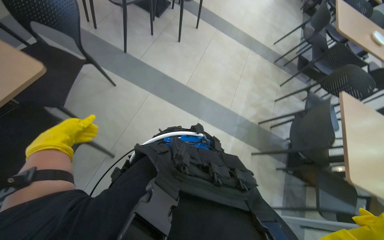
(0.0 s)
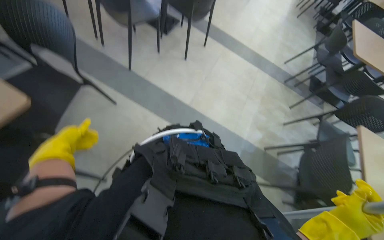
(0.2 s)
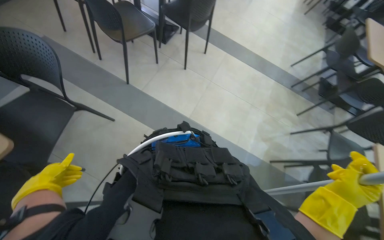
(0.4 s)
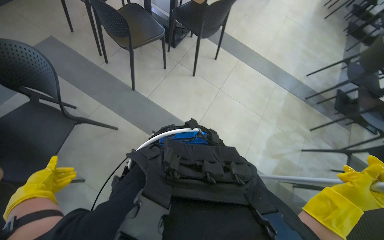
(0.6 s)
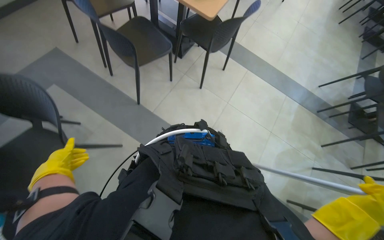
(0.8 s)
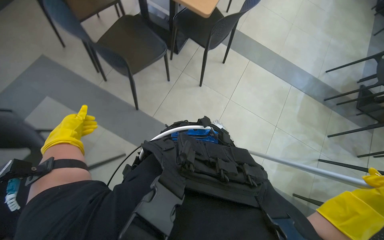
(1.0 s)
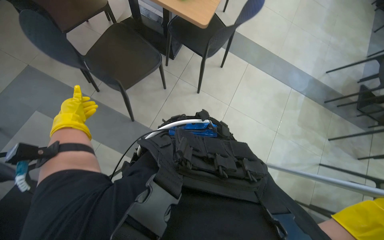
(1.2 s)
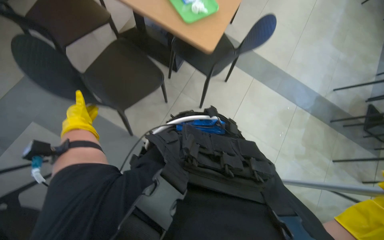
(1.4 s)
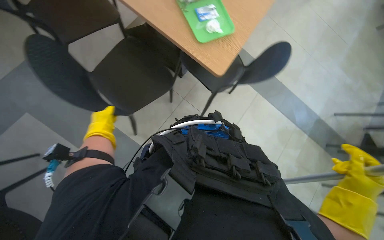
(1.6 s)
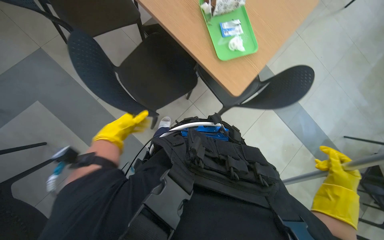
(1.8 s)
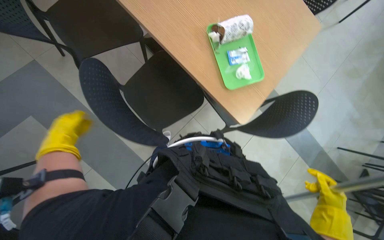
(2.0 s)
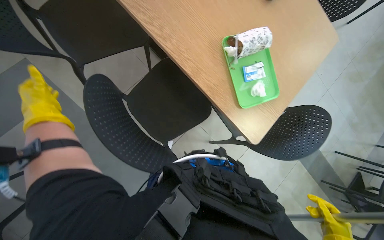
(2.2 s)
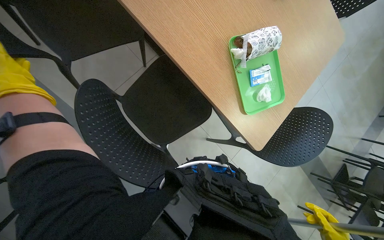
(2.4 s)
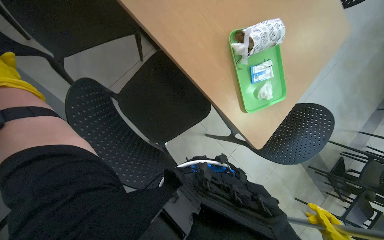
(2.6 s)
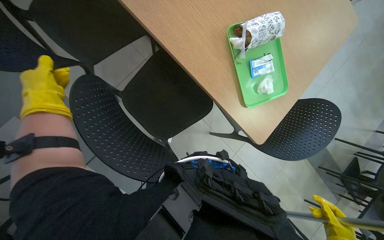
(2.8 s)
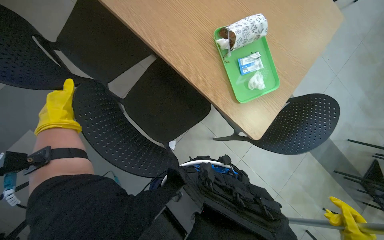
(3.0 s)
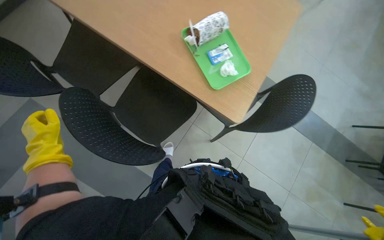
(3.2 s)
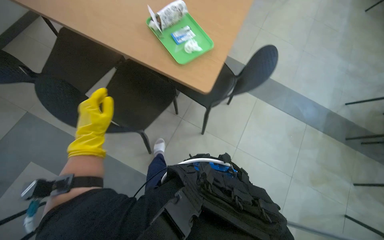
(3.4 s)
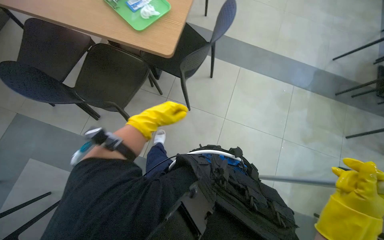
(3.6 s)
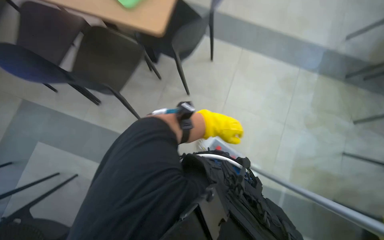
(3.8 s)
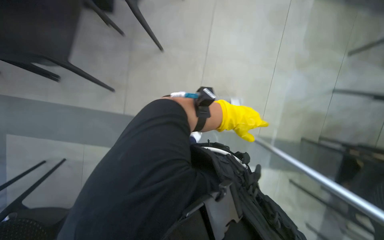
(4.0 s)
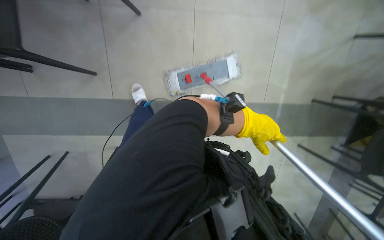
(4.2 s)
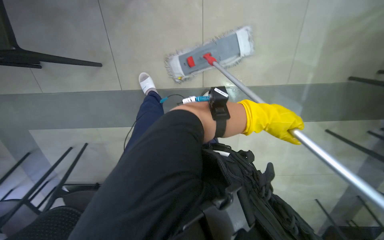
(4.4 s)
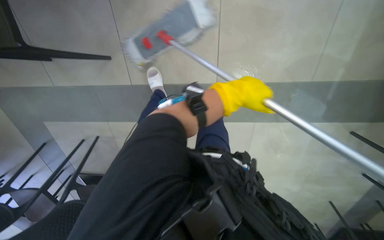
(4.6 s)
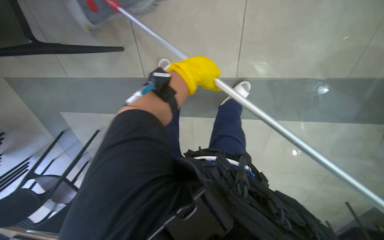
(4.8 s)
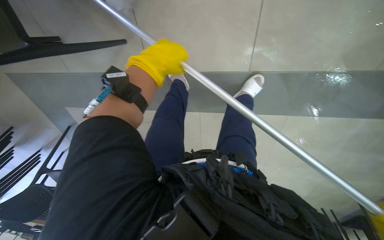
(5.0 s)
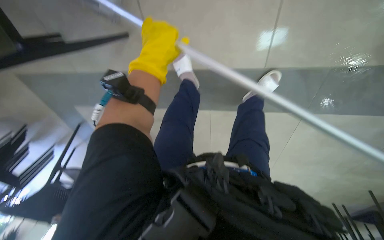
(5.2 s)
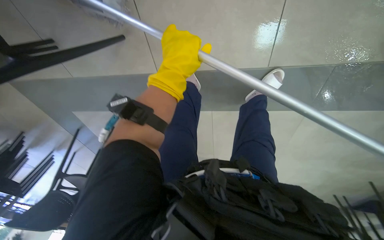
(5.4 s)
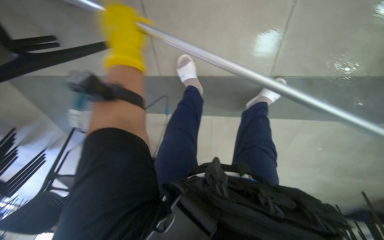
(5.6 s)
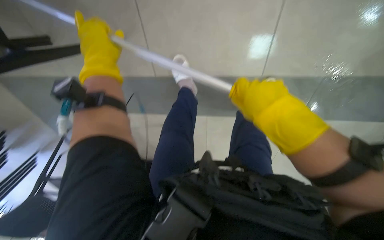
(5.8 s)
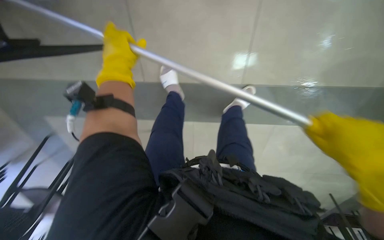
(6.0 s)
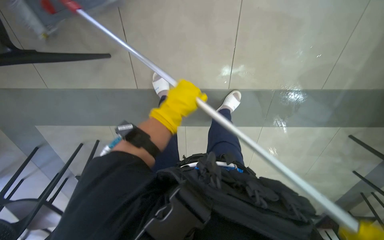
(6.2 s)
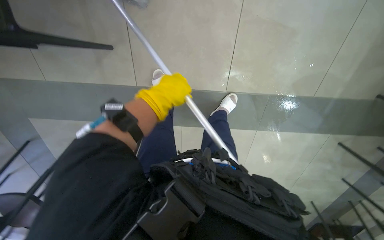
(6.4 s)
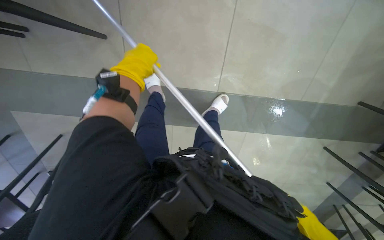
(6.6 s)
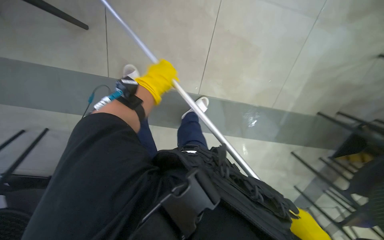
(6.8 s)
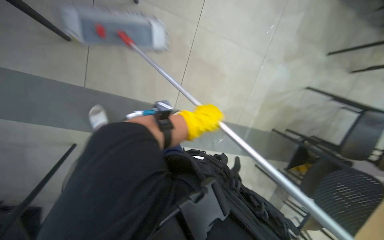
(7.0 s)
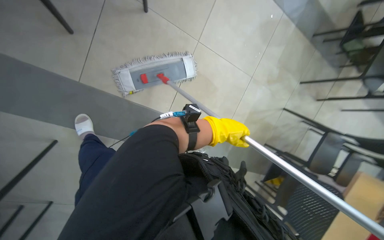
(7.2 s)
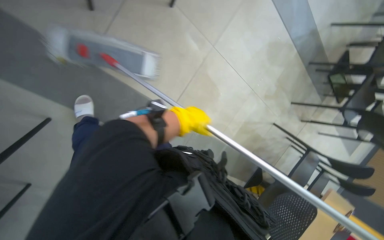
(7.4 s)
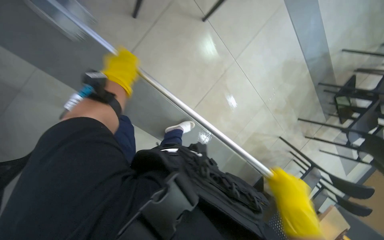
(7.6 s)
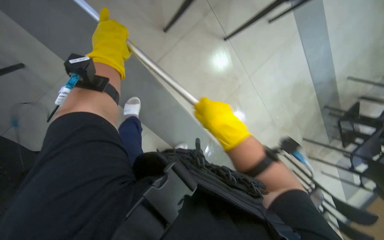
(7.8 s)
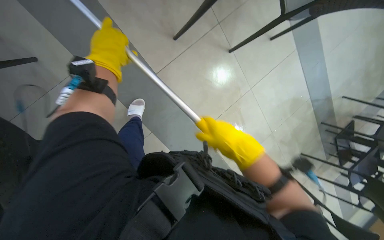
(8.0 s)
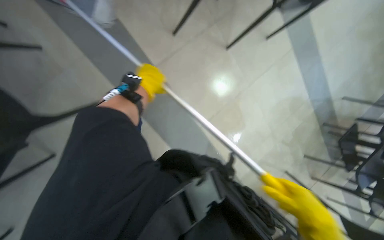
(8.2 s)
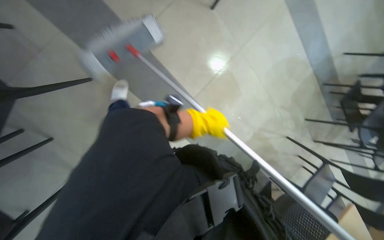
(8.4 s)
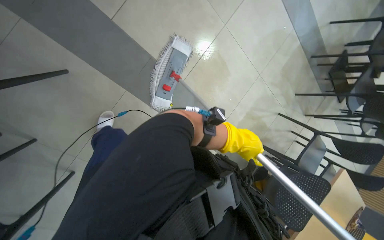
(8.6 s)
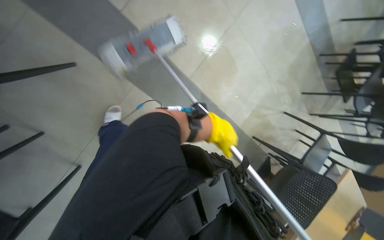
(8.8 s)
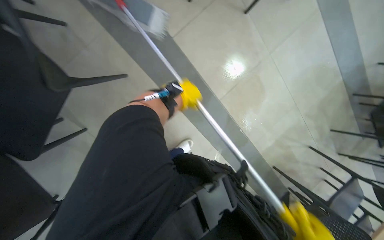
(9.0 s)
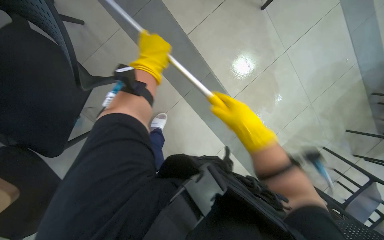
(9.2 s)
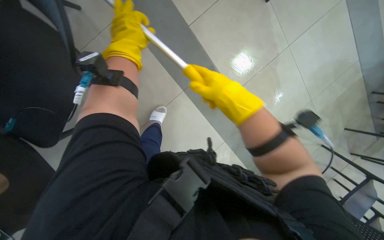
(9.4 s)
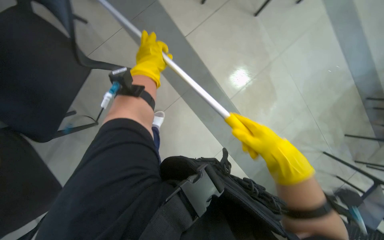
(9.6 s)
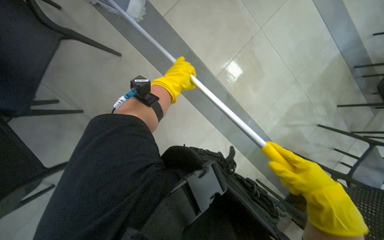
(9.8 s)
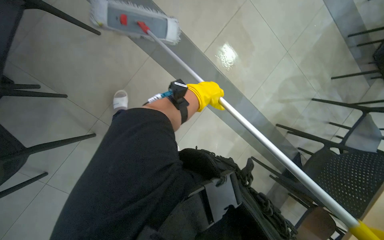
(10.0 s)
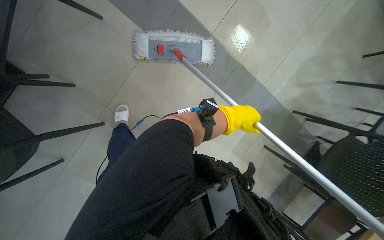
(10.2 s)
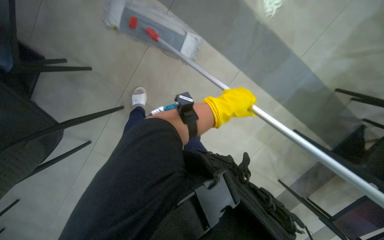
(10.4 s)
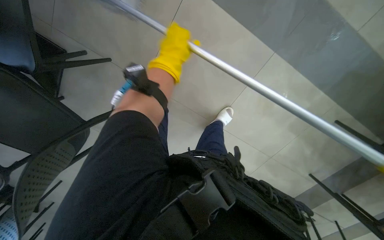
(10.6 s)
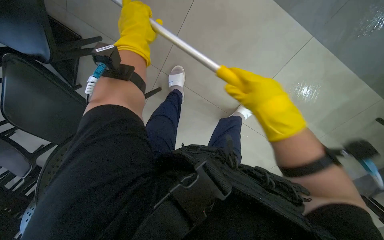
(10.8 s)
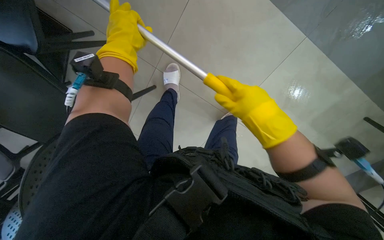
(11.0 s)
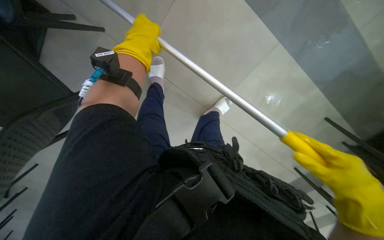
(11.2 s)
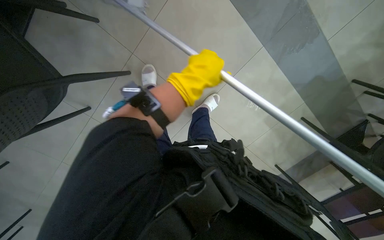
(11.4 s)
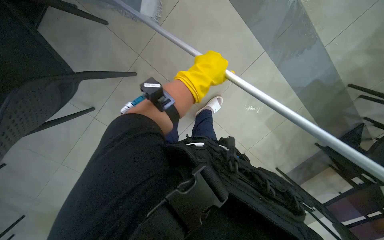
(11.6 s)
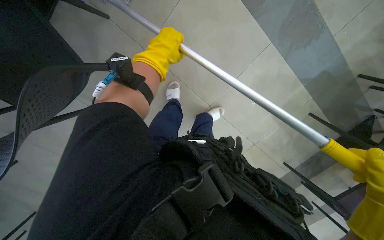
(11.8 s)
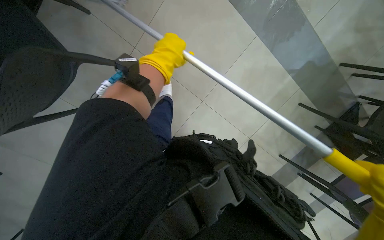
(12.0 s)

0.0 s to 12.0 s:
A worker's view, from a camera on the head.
Job: mopping floor.
The whole recording: Mopping the floor. The worker mops the floor with a flat mop, pausing to rinse and wring the mop head.
0.0 to 1.6 s: The camera travels roughly 1.5 m.
3.0 to 4.4 s: The camera travels some 80 cm. The camera pitches downward, by some 30 degrees. The scene turns roughly 45 degrees counterclockwise in the picture.
4.4 to 6.0 s: The left hand heads to the left, covering some 30 cm.
6.0 to 7.6 s: The camera travels roughly 50 cm. The camera is aimed roughly 40 degrees further to the right. The view tips upward by approximately 25 degrees. Everything in view rotates roughly 30 degrees clockwise.
10.4 to 12.0 s: The left hand swings left and right, roughly 25 cm each way, with 2 reversals.

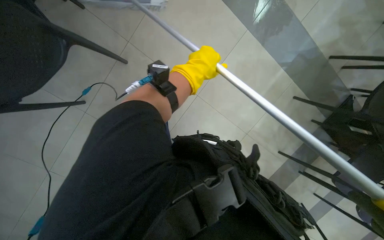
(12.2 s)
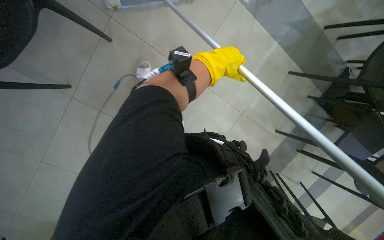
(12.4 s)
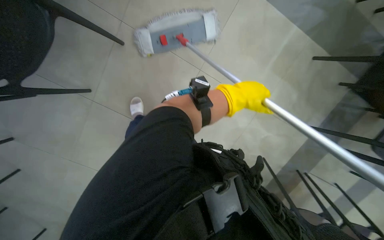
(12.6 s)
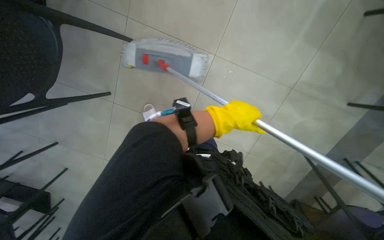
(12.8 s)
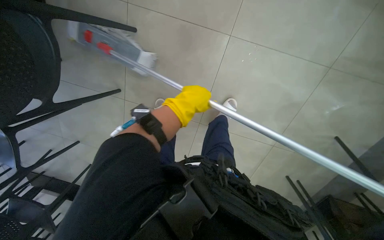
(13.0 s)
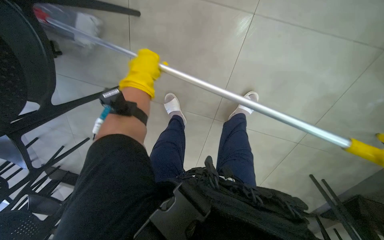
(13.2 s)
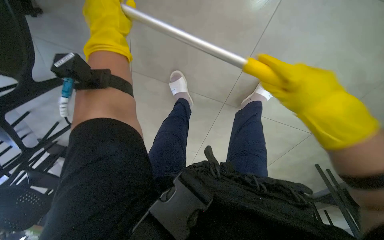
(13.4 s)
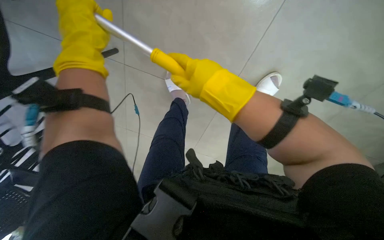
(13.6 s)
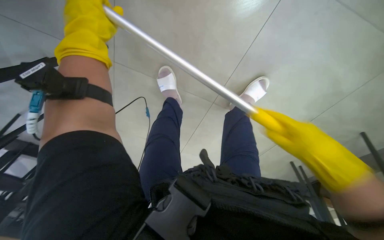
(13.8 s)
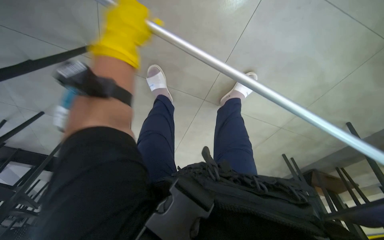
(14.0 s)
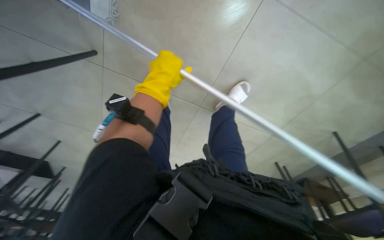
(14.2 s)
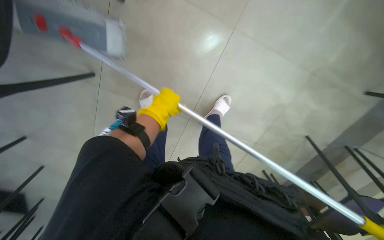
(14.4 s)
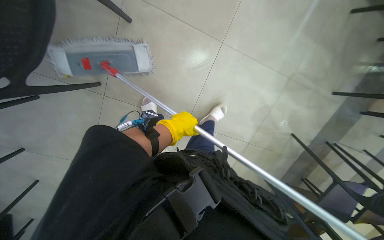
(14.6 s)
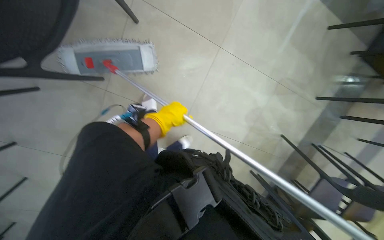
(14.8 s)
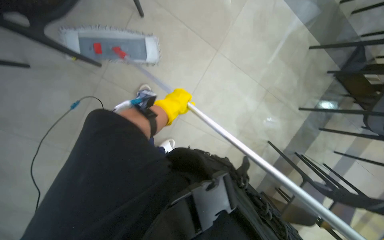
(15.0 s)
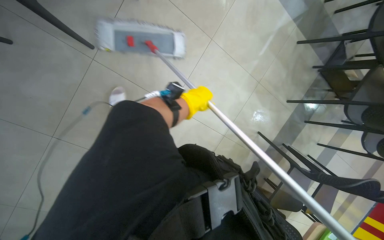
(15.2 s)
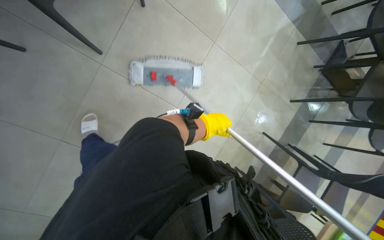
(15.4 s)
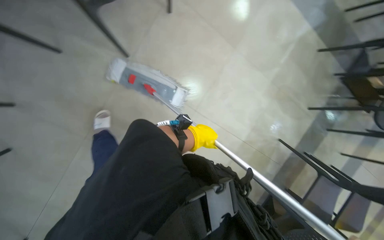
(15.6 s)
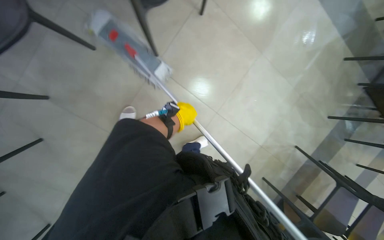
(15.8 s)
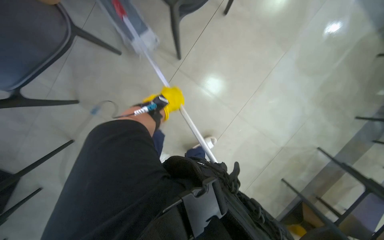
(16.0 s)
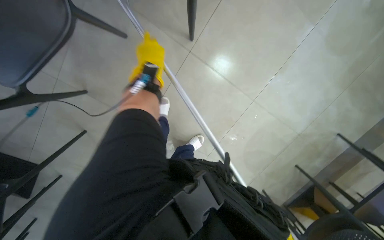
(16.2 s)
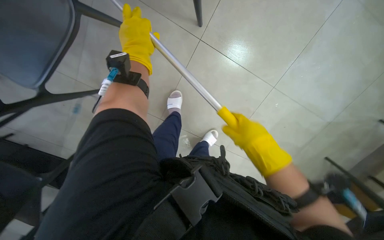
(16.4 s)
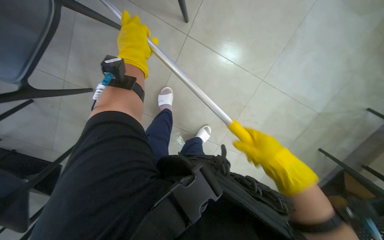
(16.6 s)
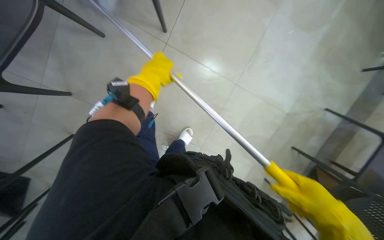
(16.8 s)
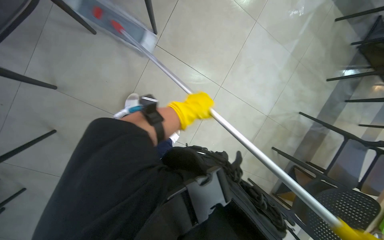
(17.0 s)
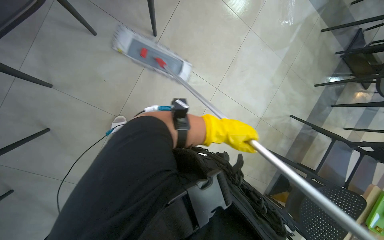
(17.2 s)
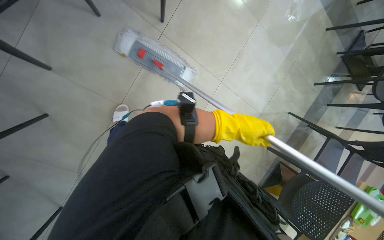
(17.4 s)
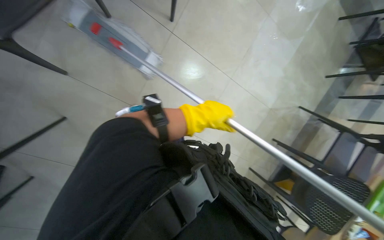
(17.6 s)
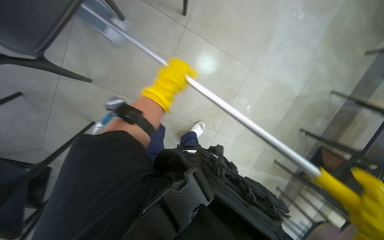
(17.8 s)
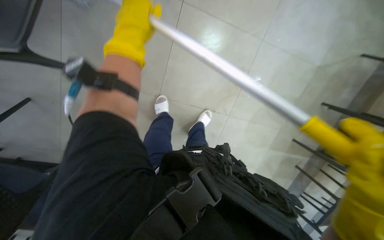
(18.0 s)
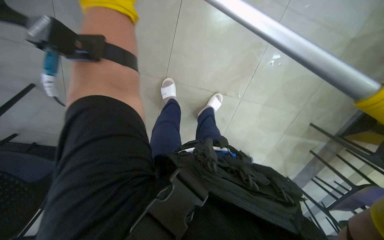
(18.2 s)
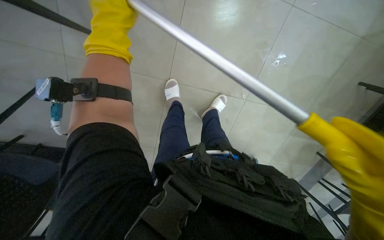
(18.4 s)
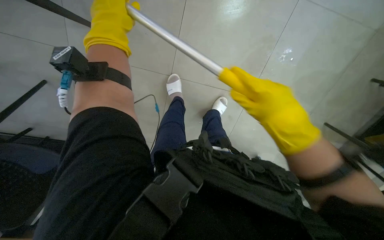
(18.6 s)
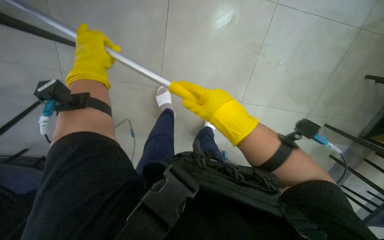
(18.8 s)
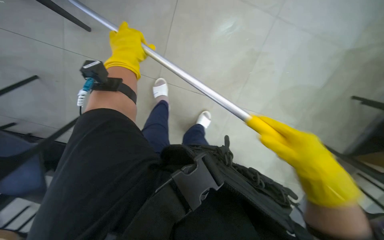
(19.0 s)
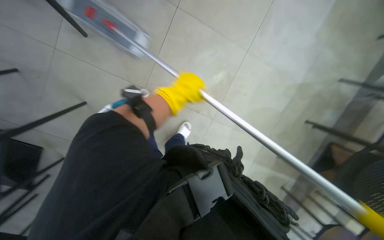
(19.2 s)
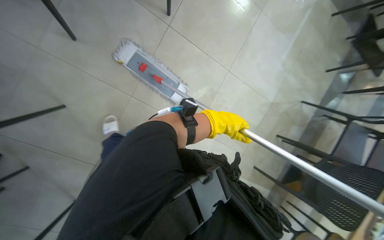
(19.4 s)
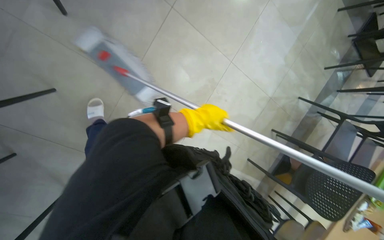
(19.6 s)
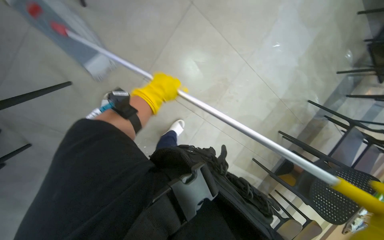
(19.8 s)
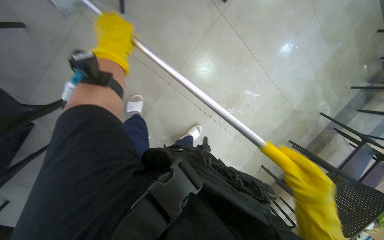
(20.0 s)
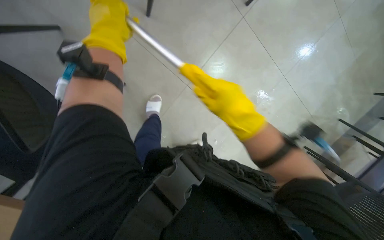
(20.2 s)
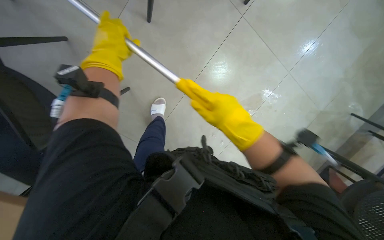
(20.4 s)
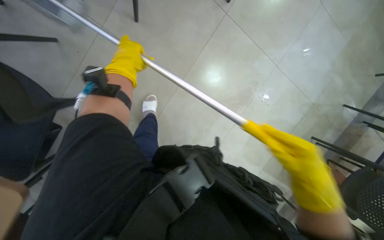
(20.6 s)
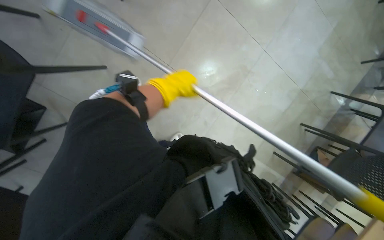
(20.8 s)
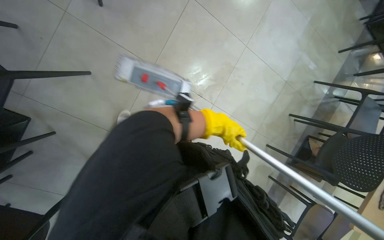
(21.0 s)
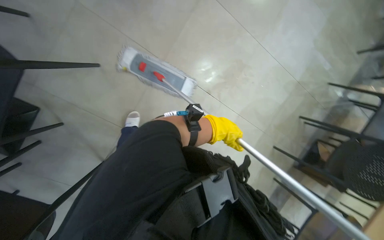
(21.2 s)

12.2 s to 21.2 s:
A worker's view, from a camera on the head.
Job: mopping floor.
The whole recording: Mopping the floor. The worker mops the floor with a flat mop, pausing to rinse and wring the mop head.
12.2 to 13.8 s: The view tips downward by roughly 20 degrees. The left hand is displaced to the left by some 30 cm.
15.2 to 16.6 s: The wearer moves to the left, some 40 cm. The camera is aimed roughly 15 degrees further to the left.
16.6 to 18.2 s: The view tips downward by about 25 degrees.
18.2 to 19.8 s: The left hand moves left and right over about 30 cm, changing direction 2 times.
19.8 to 21.2 s: The left hand travels down the picture by about 25 cm.
